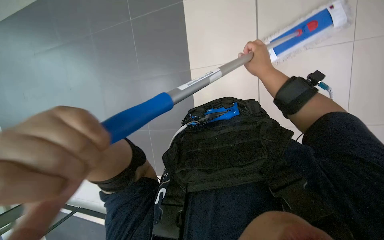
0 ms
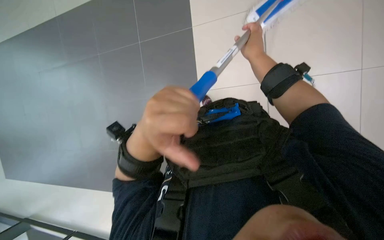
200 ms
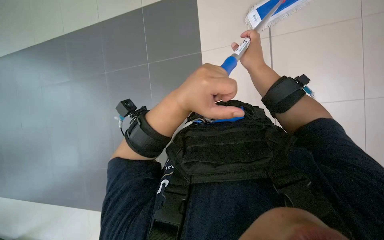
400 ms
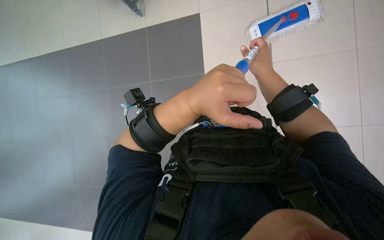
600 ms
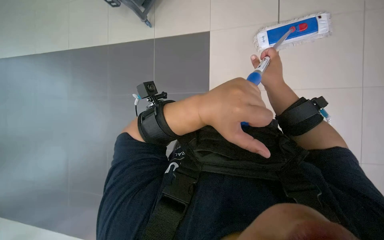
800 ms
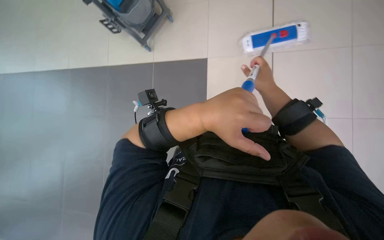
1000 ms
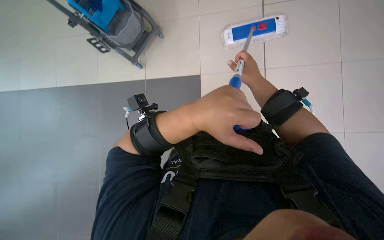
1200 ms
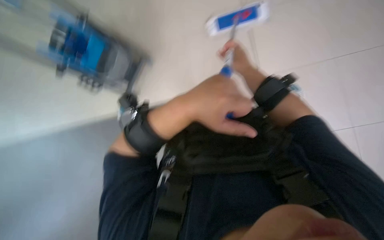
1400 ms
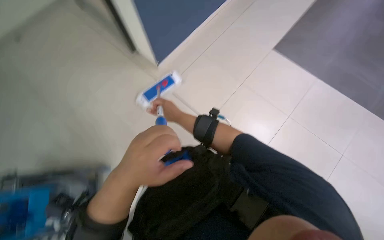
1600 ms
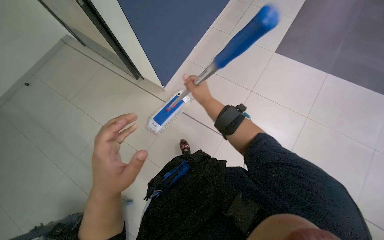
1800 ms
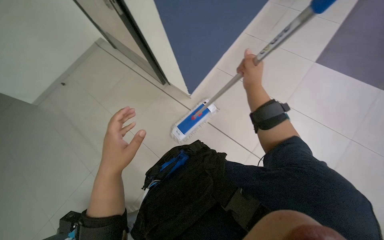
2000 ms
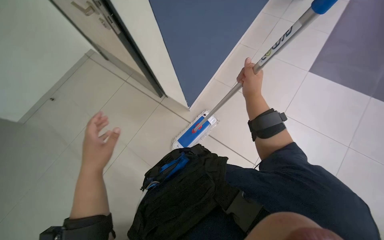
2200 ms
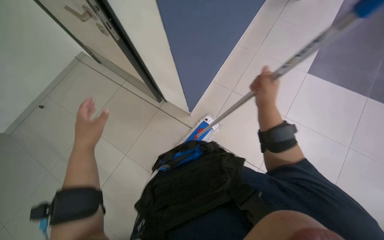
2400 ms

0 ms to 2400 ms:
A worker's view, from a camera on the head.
Job: mopping floor.
The whole recording: Mopping the floor. The worker mops the floor with a mop and then places it into a cleaning bucket.
0 ms to 1200 ms: The left hand is displaced to the right, up the picture and farther from the camera by some 20 cm.
1200 ms to 2400 ms: The left hand travels to the left by about 50 cm.

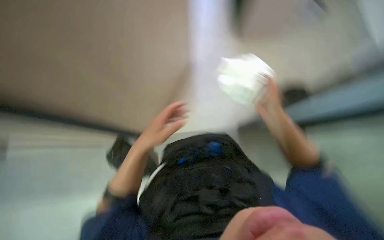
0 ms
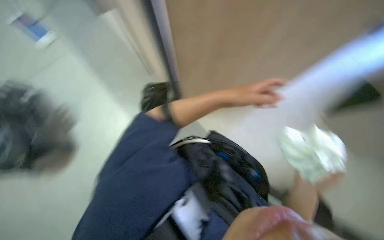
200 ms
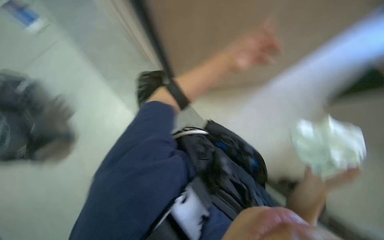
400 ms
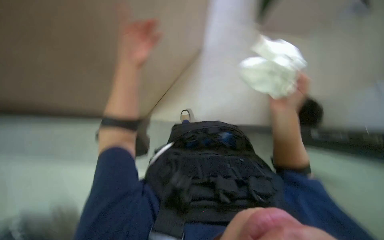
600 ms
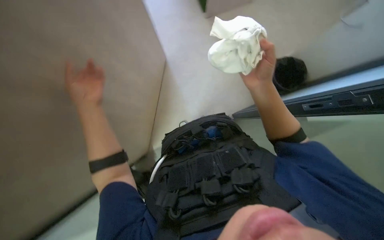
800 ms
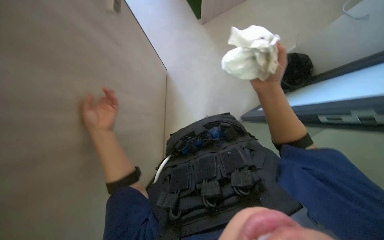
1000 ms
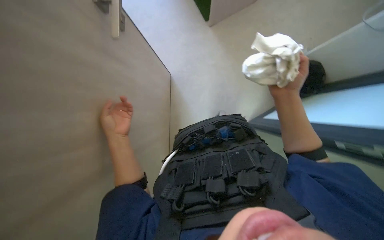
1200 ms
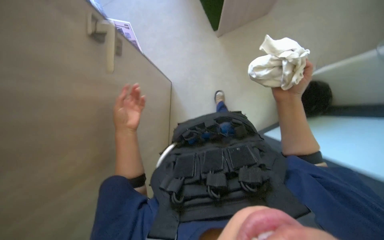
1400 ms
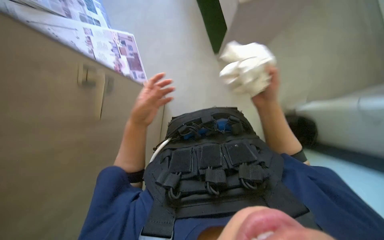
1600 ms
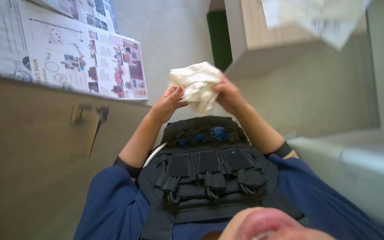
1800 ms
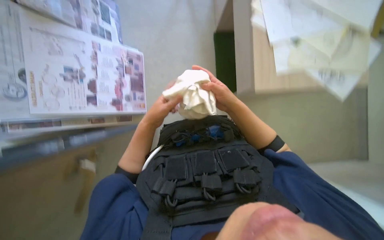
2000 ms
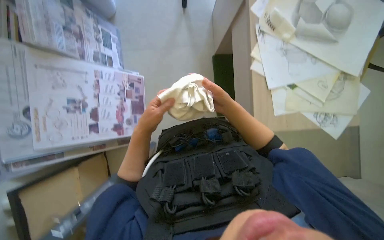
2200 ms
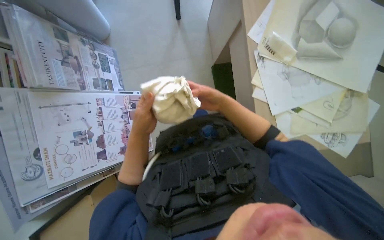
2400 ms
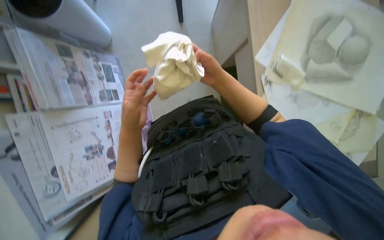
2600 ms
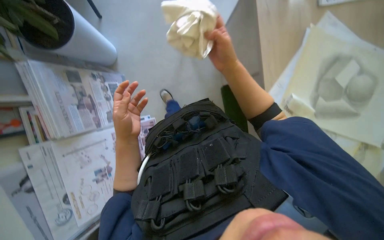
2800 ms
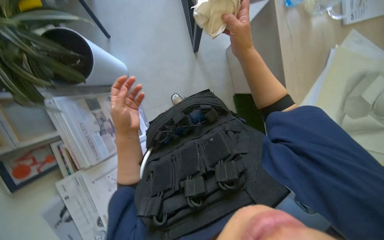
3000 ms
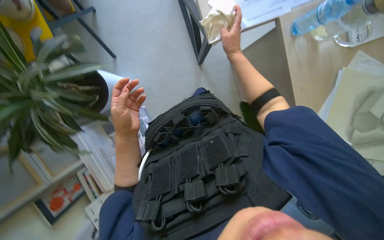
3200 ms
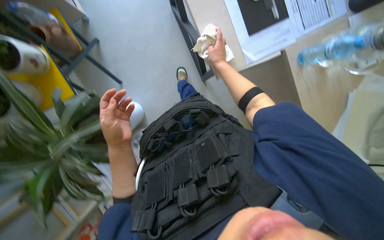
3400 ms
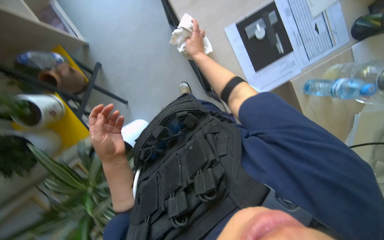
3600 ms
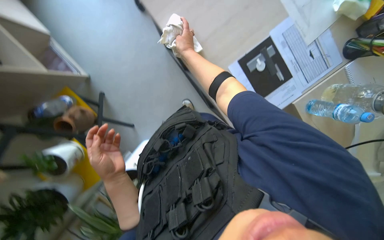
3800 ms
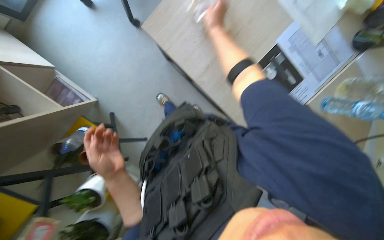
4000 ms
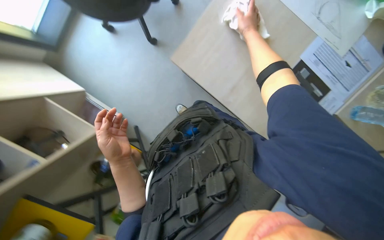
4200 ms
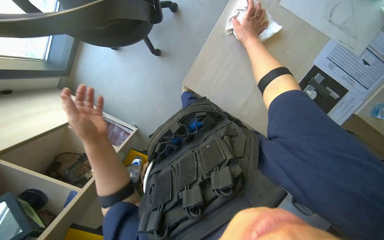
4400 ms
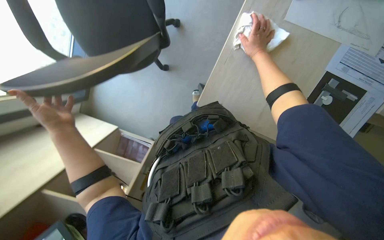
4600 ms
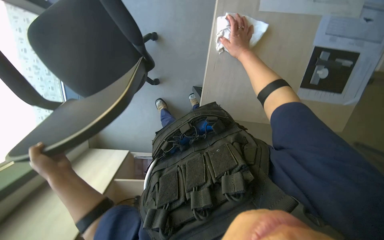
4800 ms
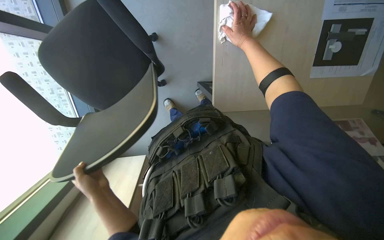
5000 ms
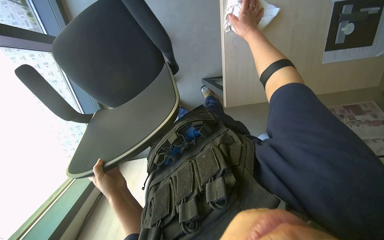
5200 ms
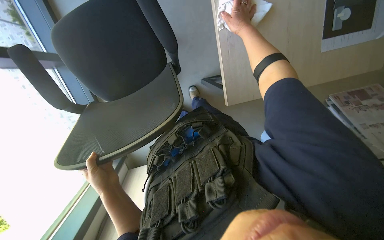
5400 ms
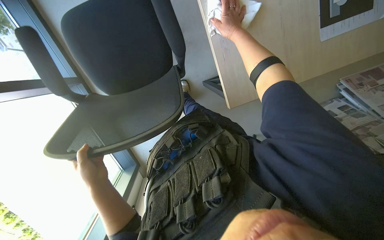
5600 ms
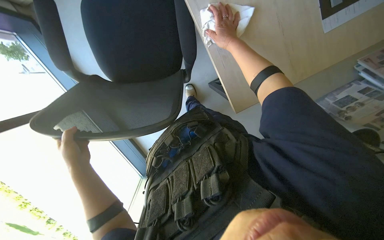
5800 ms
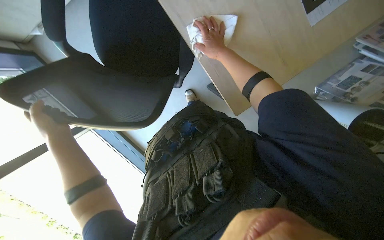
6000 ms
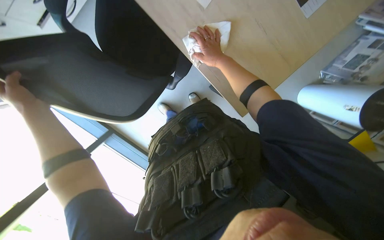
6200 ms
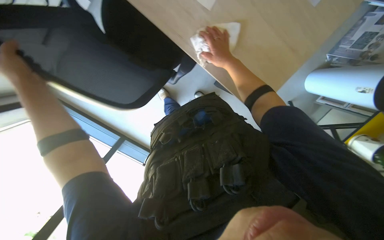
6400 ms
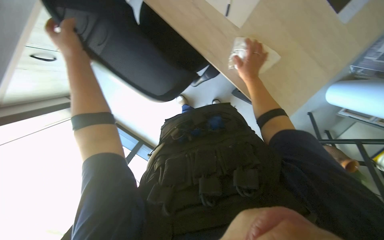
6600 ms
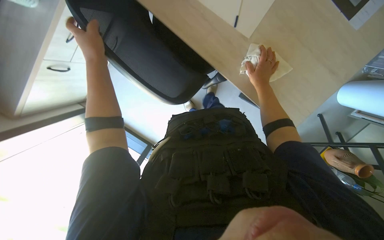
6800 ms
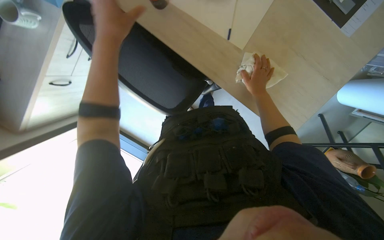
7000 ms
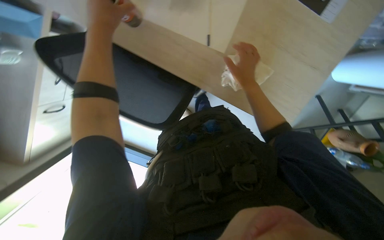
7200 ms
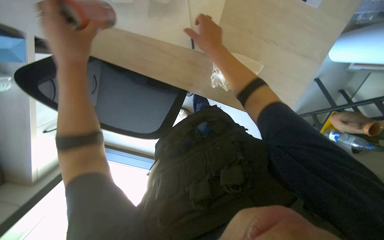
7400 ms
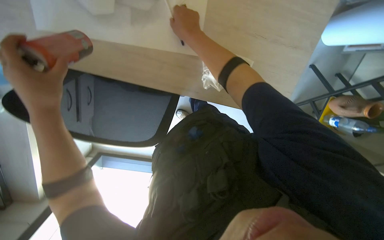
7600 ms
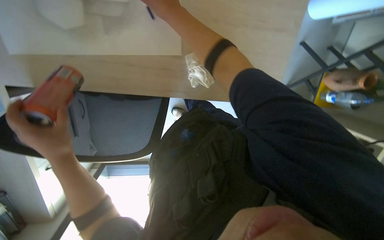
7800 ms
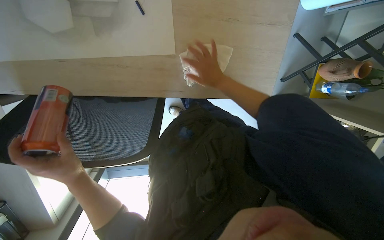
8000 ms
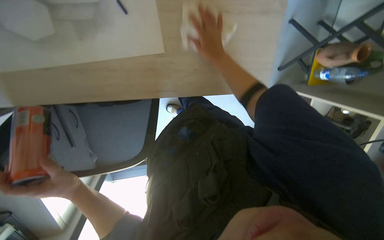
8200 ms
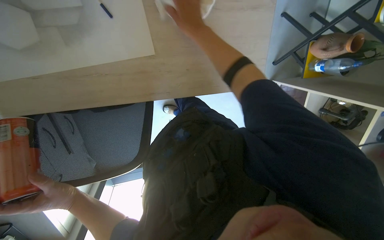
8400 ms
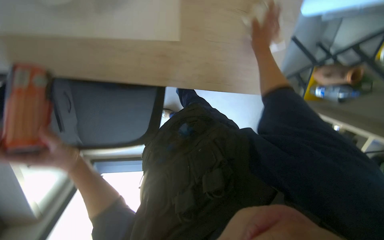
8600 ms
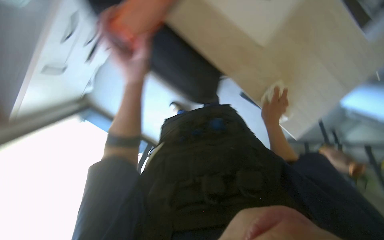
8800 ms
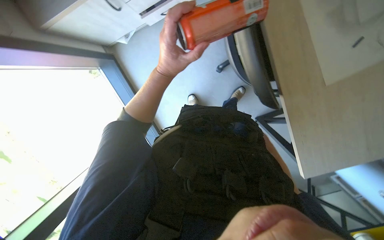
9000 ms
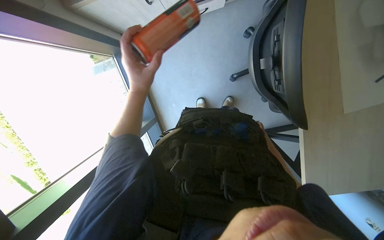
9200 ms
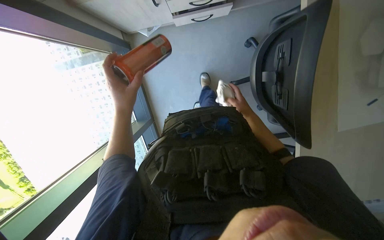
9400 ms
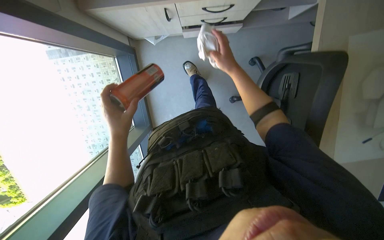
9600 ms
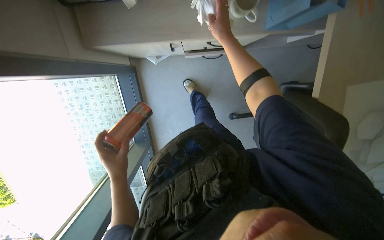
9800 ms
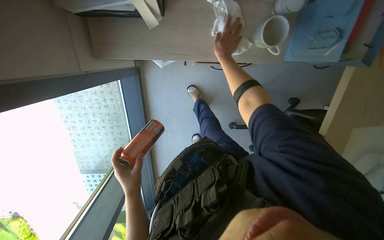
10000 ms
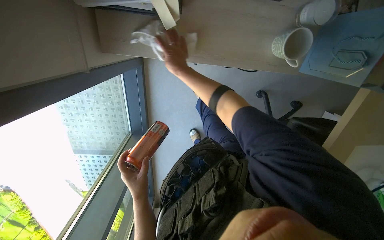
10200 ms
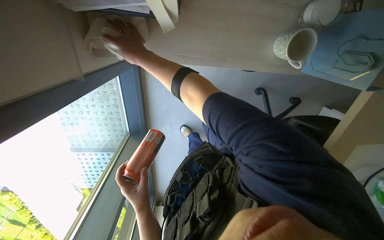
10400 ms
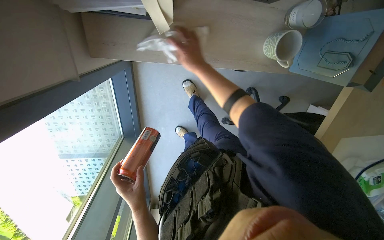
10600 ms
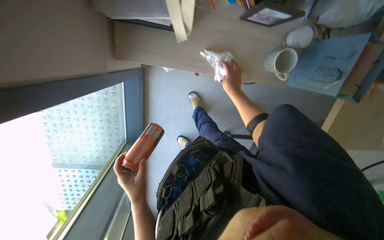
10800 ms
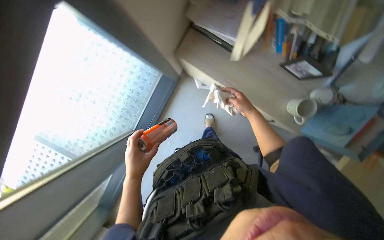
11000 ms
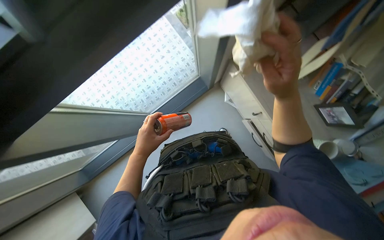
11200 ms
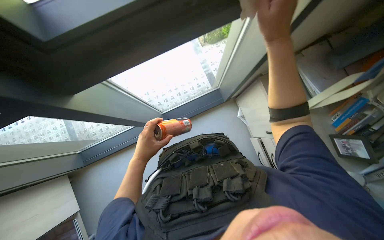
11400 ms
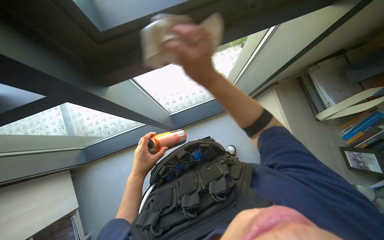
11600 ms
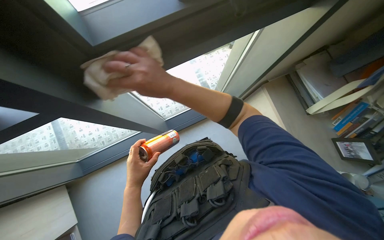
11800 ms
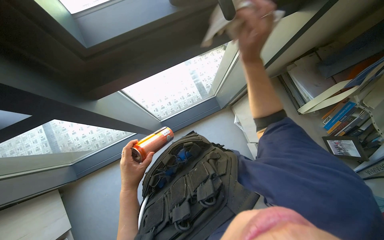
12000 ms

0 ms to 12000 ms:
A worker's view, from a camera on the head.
Job: wiping surfaces.
The whole recording: Wiping desk surface. The worker wipes the desk surface with a cloth.
0 ms to 1600 ms: The left hand swings left and right, approximately 40 cm each way, with 2 reversals. The right hand moves roughly 20 cm down the picture and comes back.
1600 ms to 3000 ms: The wearer moves approximately 50 cm.
4400 ms to 6000 ms: The camera sweeps to the left, by approximately 25 degrees. Everything in view rotates approximately 50 degrees counterclockwise.
6000 ms to 7600 ms: The view pans to the left by approximately 20 degrees. The scene rotates counterclockwise by about 35 degrees. The hands both shift nearer to the camera by some 30 cm. The left hand travels up the picture and back again, about 40 cm each way.
7600 ms to 9000 ms: The left hand shifts approximately 20 cm to the right and farther from the camera, and travels down the picture and back again, some 10 cm each way.
9000 ms to 10400 ms: The head travels some 50 cm.

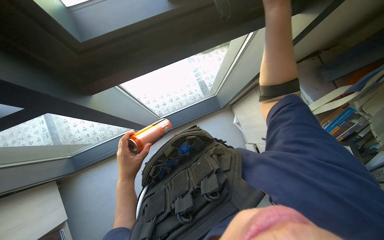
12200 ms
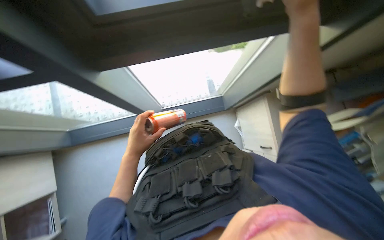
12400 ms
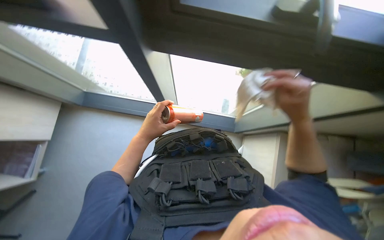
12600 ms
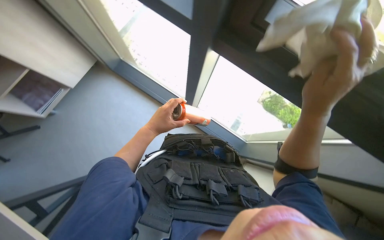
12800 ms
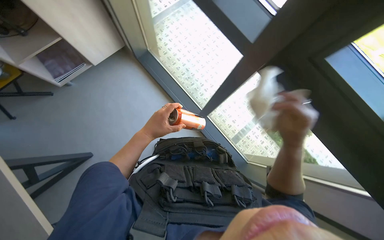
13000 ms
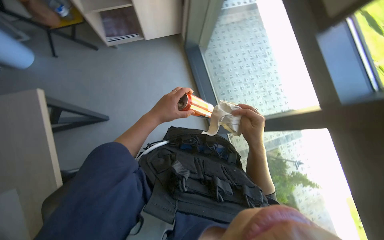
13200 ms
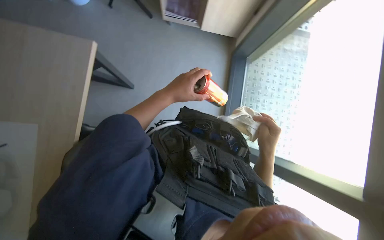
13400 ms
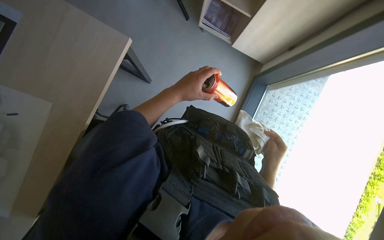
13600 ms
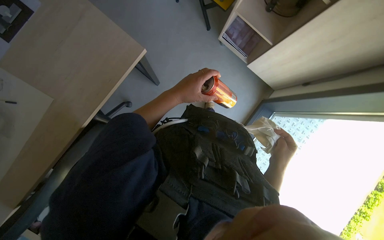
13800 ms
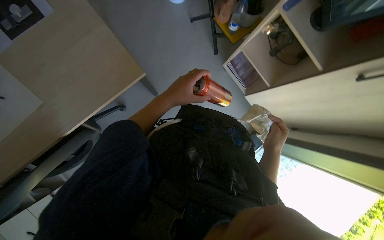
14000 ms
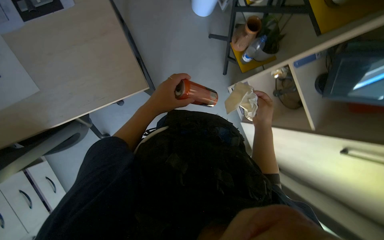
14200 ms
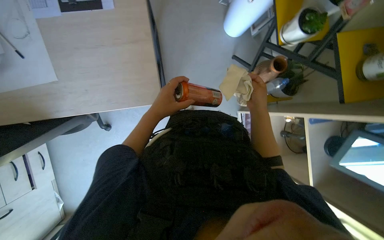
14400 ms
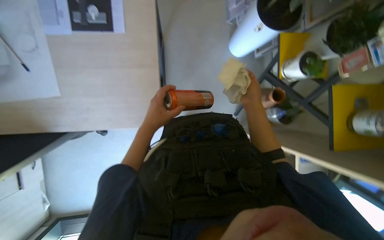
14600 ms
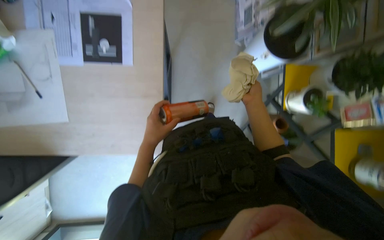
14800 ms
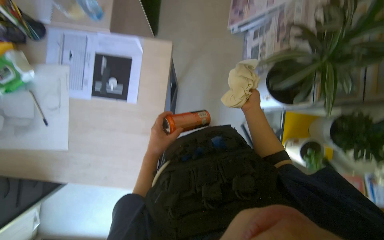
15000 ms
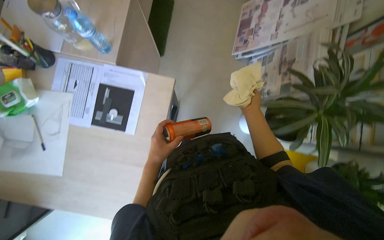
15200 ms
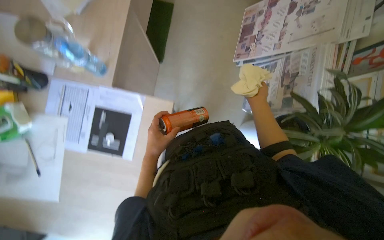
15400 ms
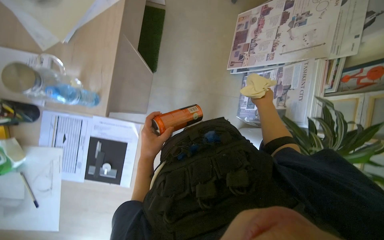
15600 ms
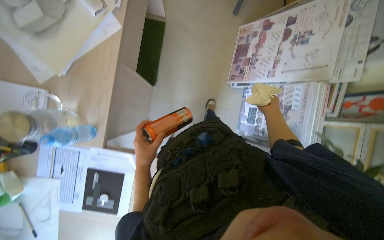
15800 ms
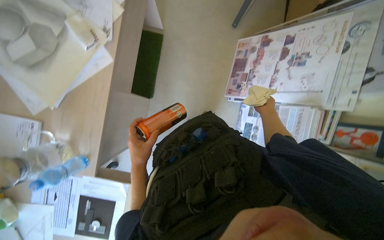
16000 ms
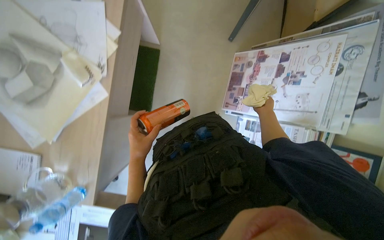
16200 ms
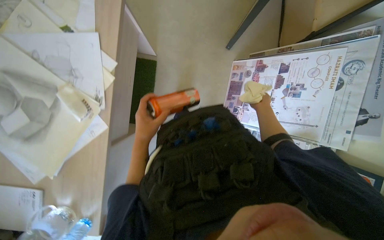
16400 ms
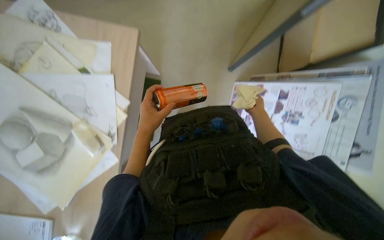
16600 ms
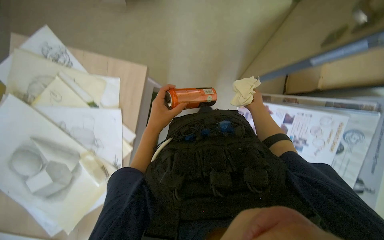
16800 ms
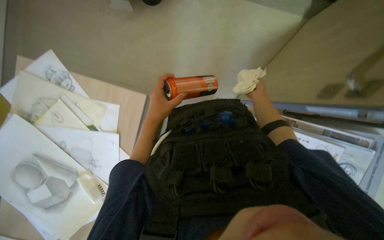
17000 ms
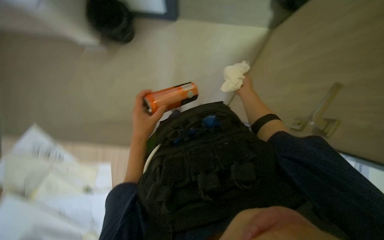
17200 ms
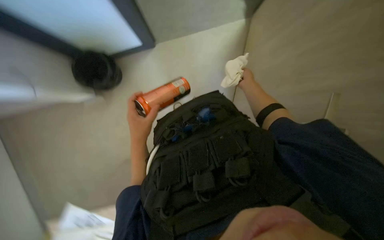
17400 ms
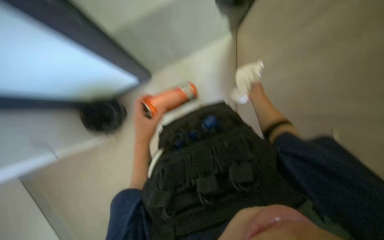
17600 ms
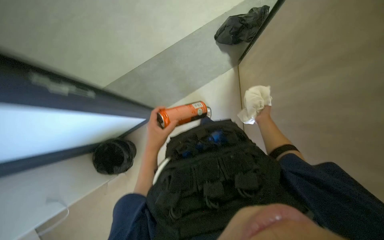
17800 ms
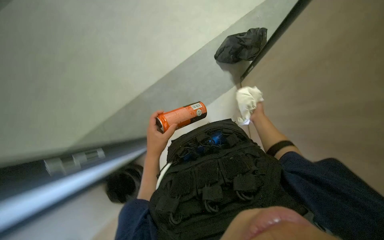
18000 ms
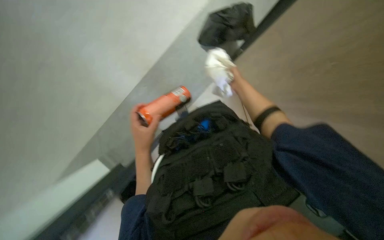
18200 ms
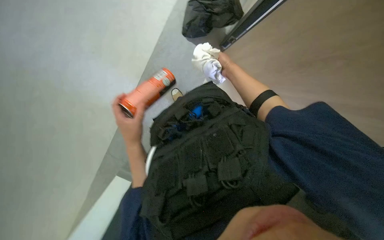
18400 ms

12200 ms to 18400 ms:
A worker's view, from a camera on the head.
Job: wiping surfaces.
The whole recording: Wiping desk surface. The worker wipes the desk surface with a cloth.
12200 ms to 13800 ms: The head turns to the left by roughly 70 degrees.
13800 ms to 15400 ms: The head travels approximately 70 cm. The view tilts about 20 degrees upward. The scene rotates clockwise by roughly 65 degrees.
15400 ms to 16800 ms: The head travels roughly 1 m.
16800 ms to 18400 ms: The right hand goes approximately 40 cm up the picture.
